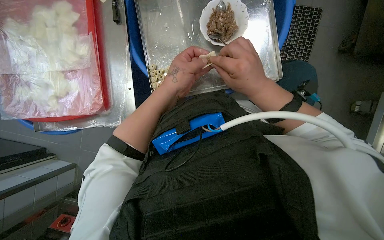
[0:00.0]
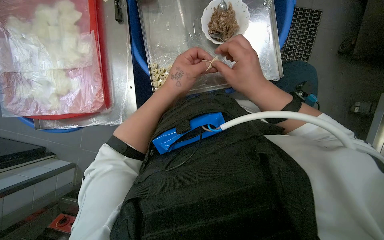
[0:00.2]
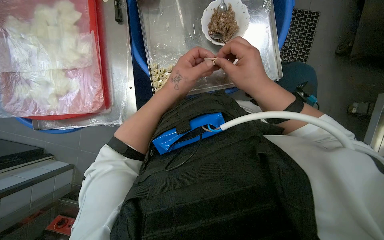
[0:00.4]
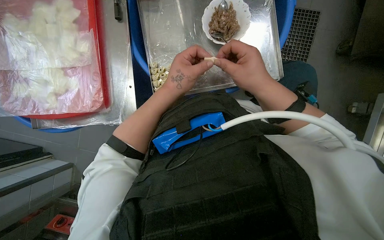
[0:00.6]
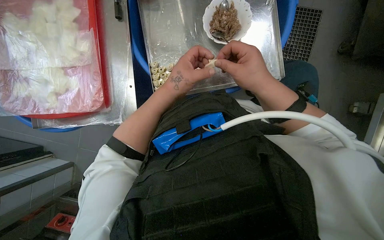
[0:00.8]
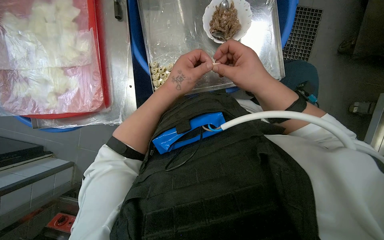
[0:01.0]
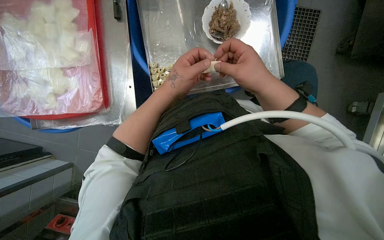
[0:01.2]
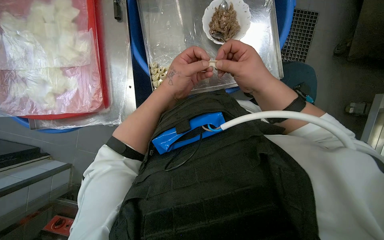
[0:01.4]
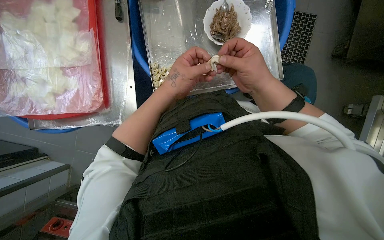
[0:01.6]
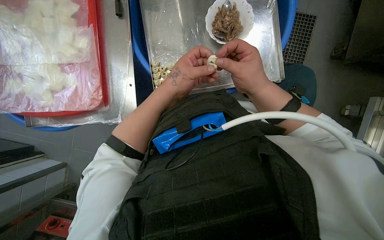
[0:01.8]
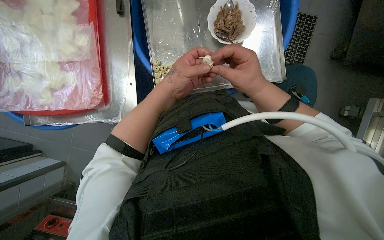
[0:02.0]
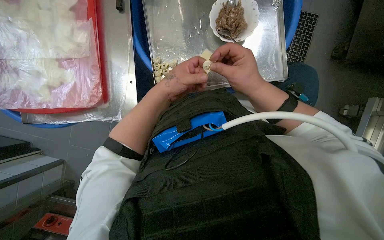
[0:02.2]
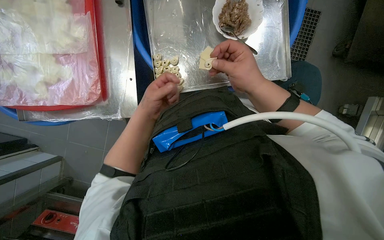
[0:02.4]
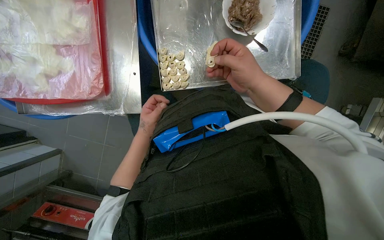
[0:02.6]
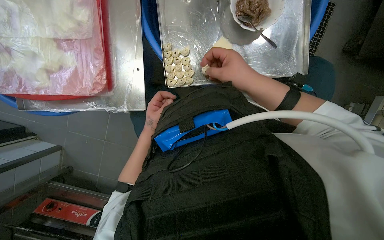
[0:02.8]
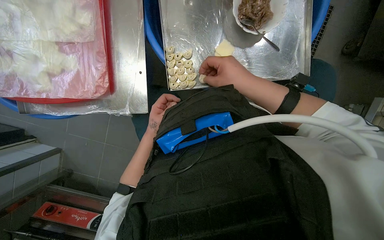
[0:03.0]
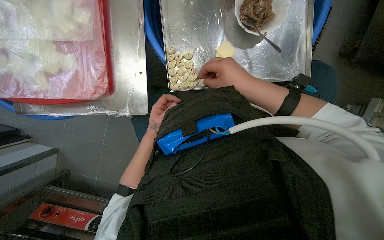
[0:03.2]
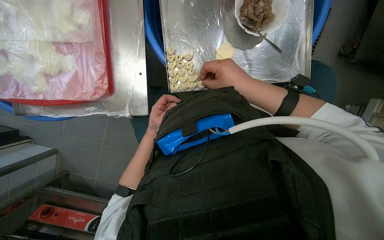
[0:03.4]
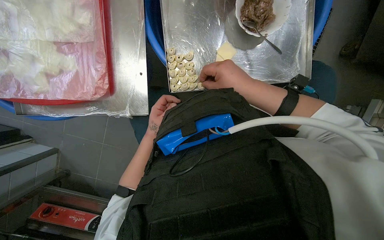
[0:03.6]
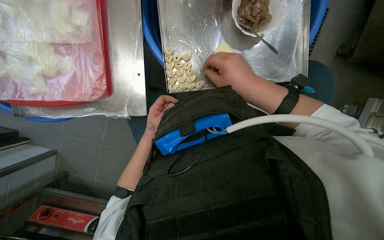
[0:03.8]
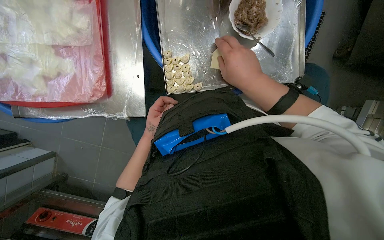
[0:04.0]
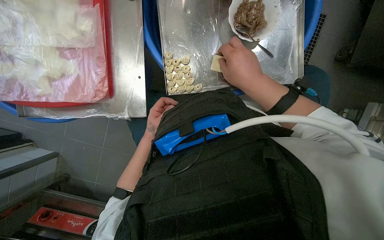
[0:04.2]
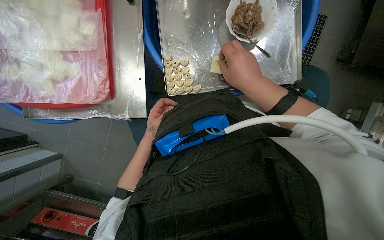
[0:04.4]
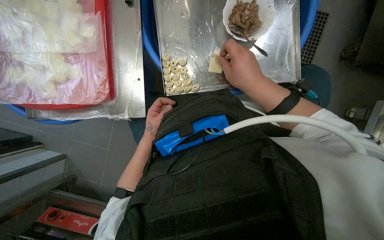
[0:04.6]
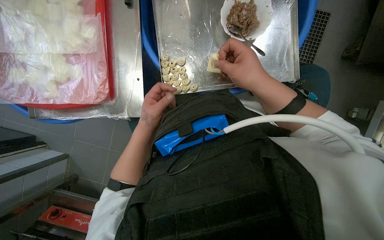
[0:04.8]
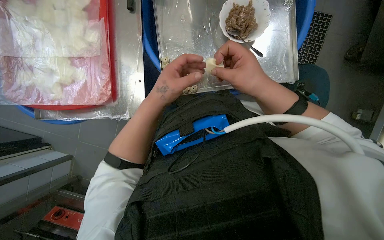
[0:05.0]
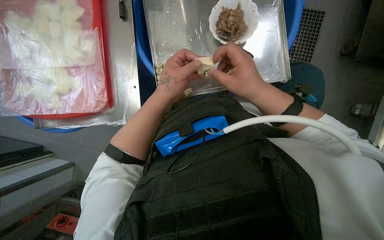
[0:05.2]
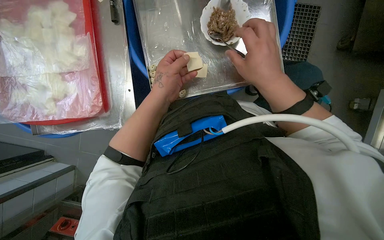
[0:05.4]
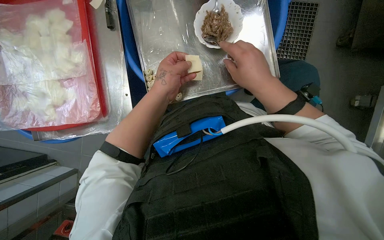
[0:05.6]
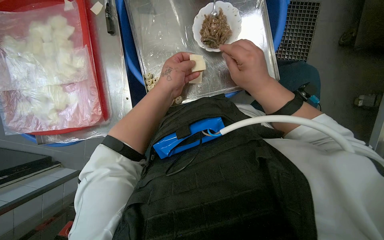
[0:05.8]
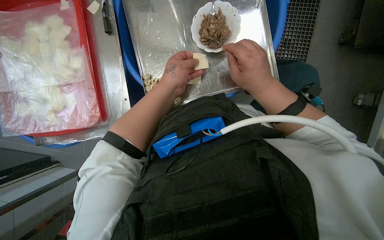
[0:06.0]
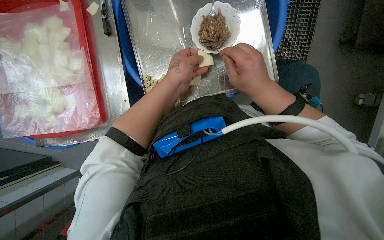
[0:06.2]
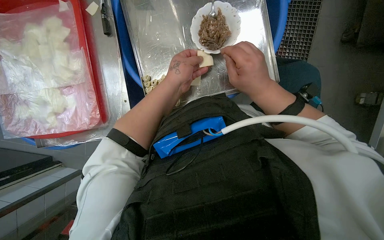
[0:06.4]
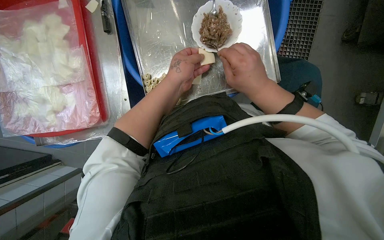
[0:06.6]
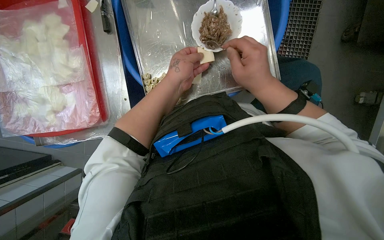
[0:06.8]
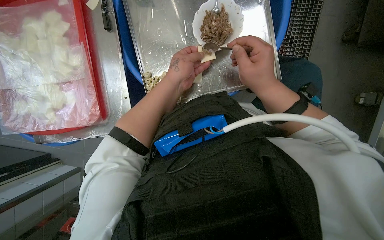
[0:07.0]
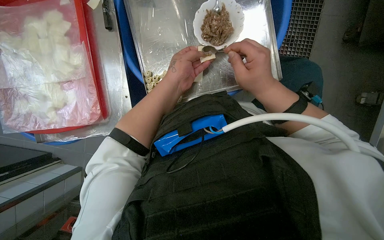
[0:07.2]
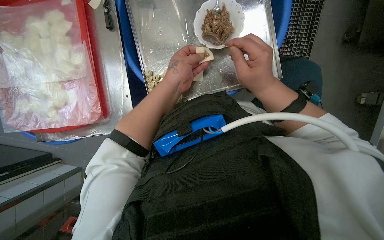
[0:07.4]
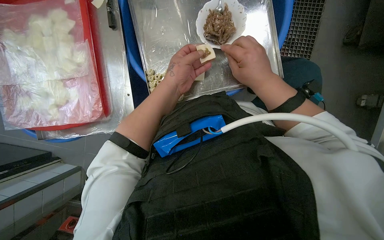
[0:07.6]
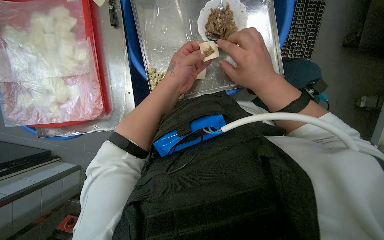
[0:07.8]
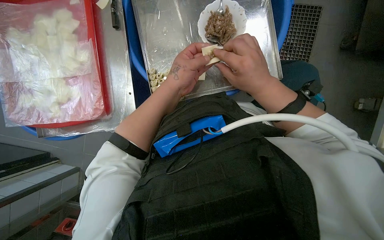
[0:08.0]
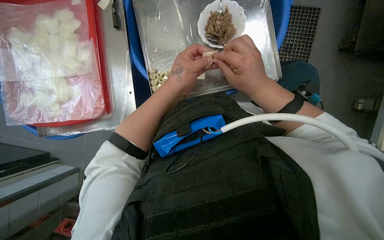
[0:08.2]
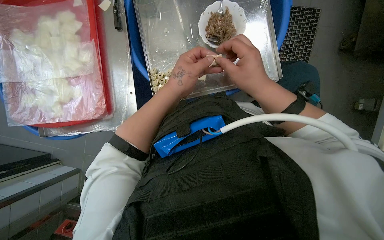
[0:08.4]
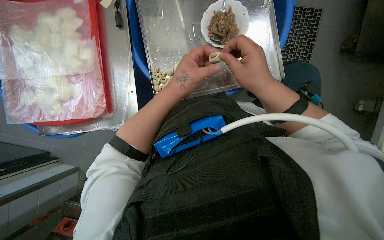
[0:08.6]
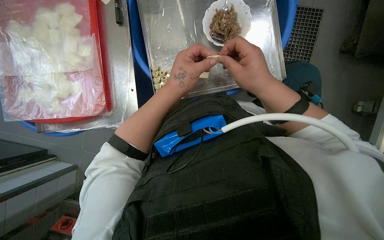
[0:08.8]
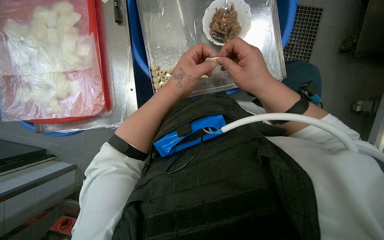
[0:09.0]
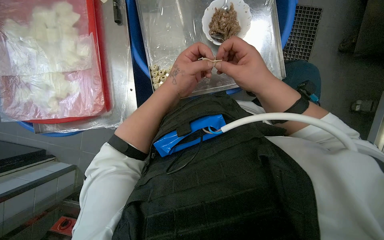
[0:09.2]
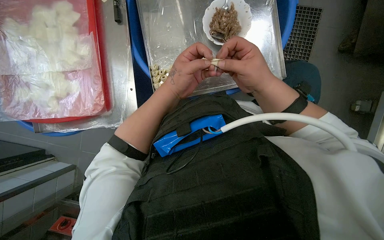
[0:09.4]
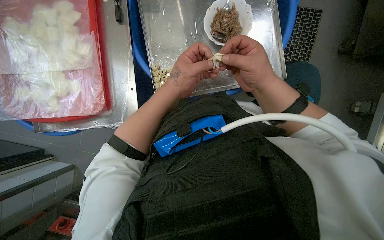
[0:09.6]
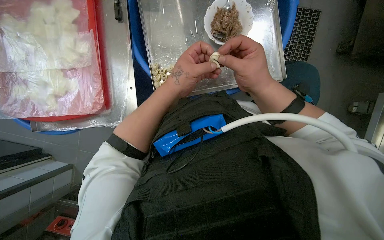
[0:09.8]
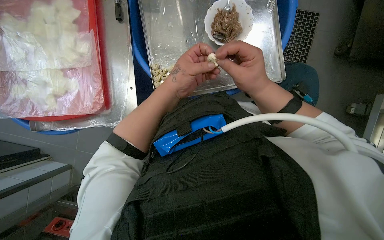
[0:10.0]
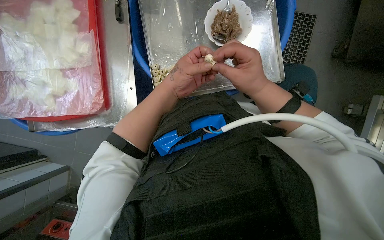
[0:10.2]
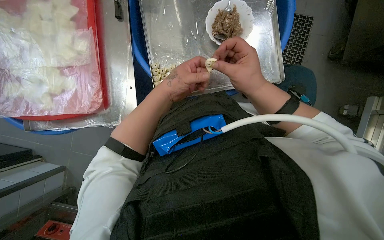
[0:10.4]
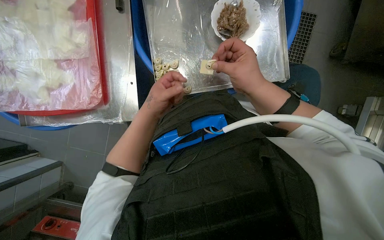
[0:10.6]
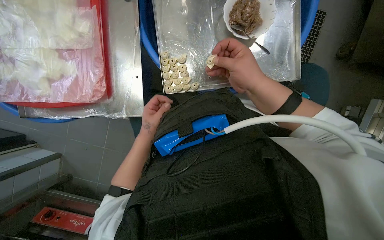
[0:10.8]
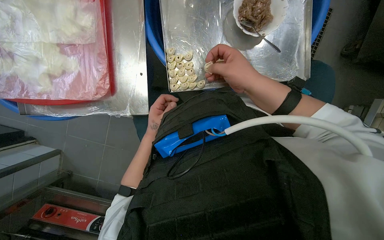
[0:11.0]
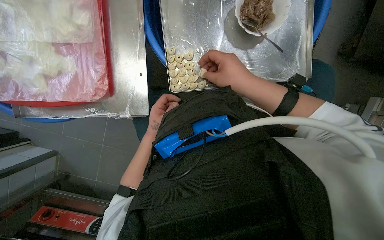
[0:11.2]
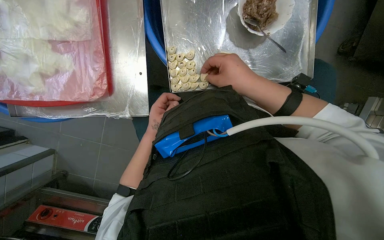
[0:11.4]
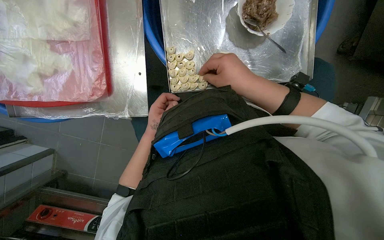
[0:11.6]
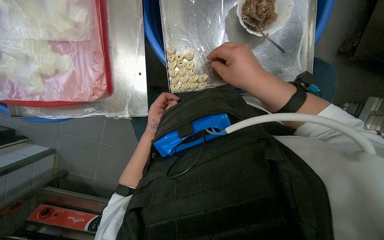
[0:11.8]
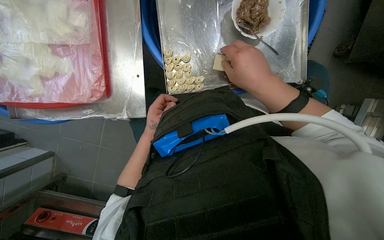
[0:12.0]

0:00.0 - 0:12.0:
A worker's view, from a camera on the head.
Job: preparing food.
The whole recording: Making dumplings with meat filling. The worker picks up dough, fills it with meat, folds it, and places the finished dumpling on a tray.
0:00.0 - 0:01.6: The hands make small movements and keep their place.
0:01.6 - 0:03.0: The left hand moves farther from the camera, down the picture and to the left, approximately 25 cm.
0:03.0 - 0:04.4: The hands are busy where they are.
0:04.4 - 0:06.0: The left hand shifts about 25 cm up the picture, nearer to the camera and to the right.
0:06.0 - 0:10.4: The hands are busy where they are.
0:10.4 - 0:12.0: The left hand shifts approximately 20 cm farther from the camera, to the left and down the picture.

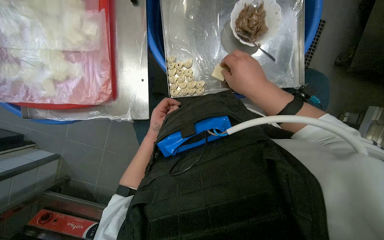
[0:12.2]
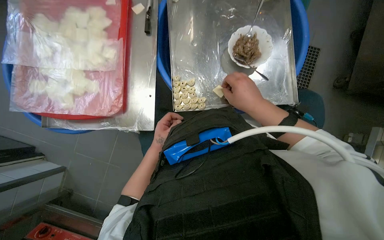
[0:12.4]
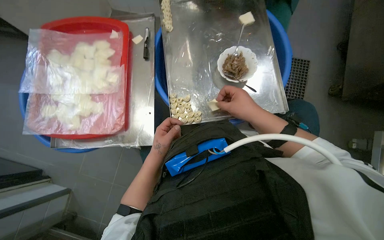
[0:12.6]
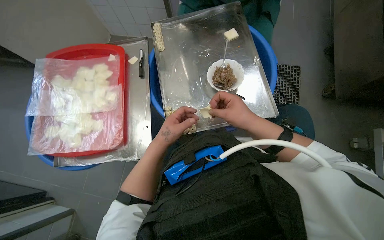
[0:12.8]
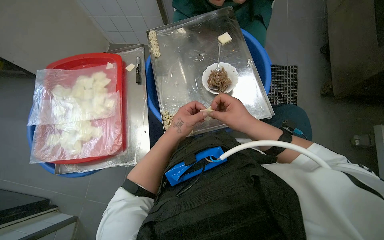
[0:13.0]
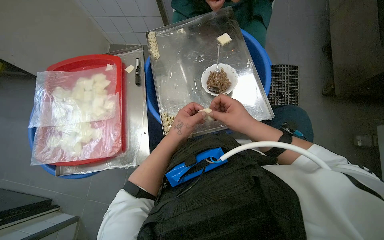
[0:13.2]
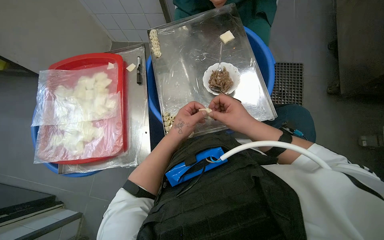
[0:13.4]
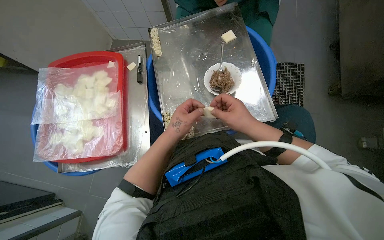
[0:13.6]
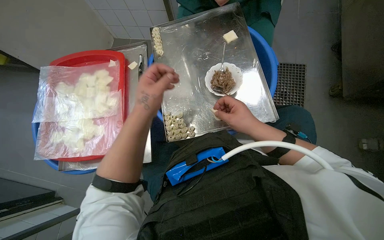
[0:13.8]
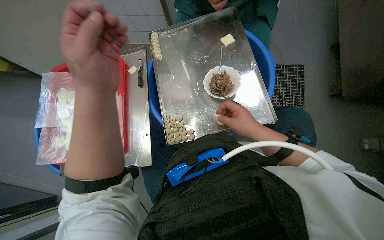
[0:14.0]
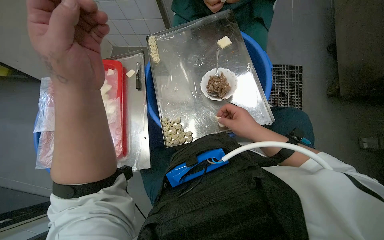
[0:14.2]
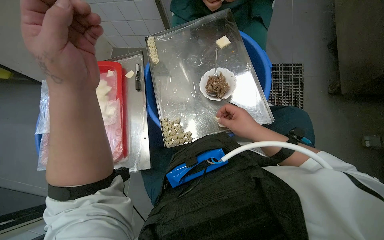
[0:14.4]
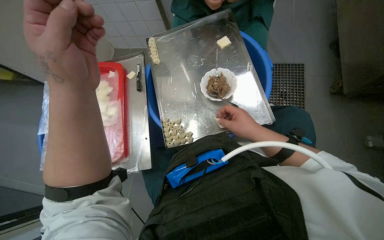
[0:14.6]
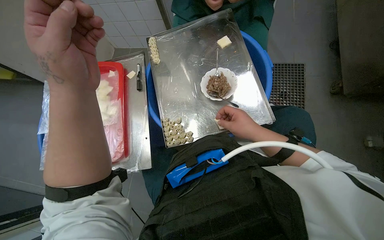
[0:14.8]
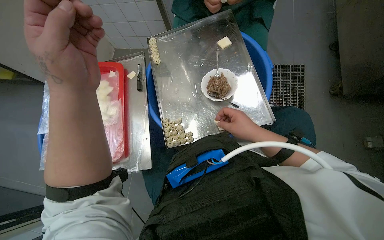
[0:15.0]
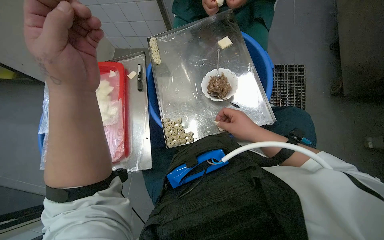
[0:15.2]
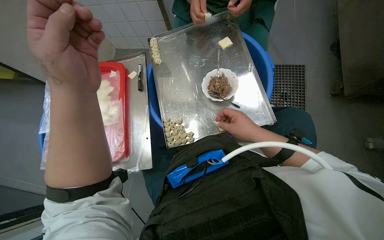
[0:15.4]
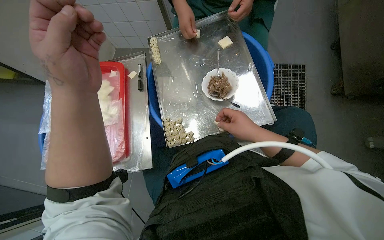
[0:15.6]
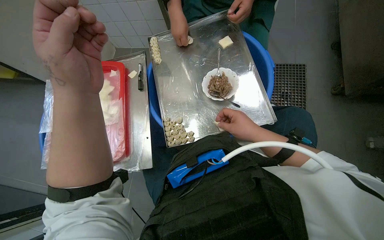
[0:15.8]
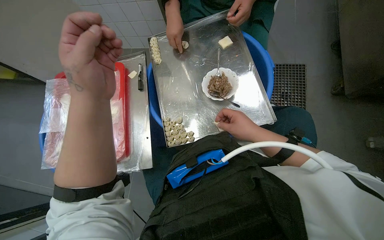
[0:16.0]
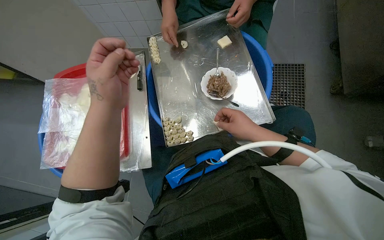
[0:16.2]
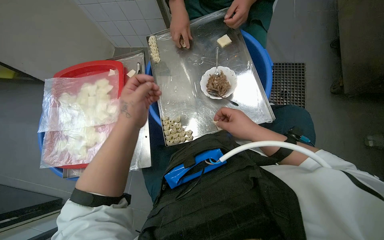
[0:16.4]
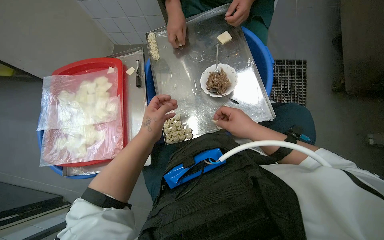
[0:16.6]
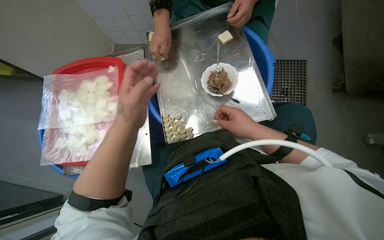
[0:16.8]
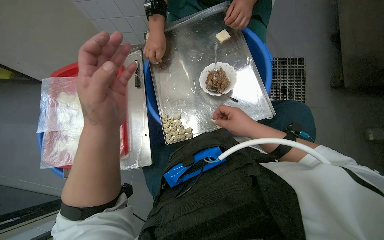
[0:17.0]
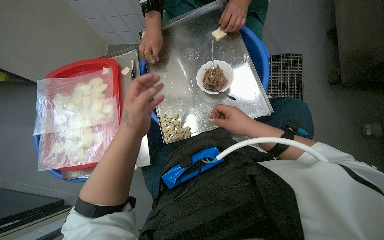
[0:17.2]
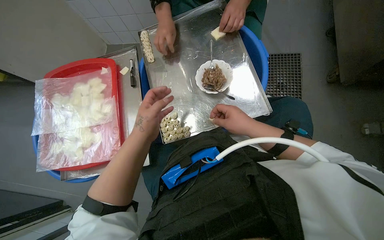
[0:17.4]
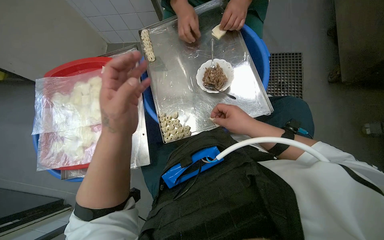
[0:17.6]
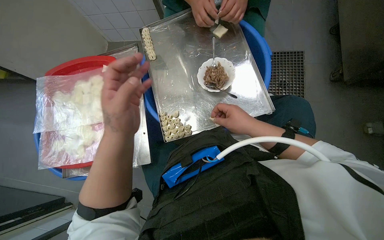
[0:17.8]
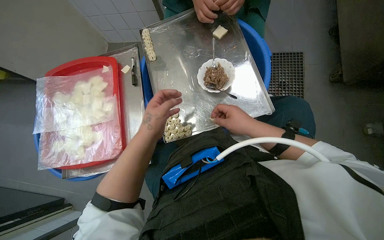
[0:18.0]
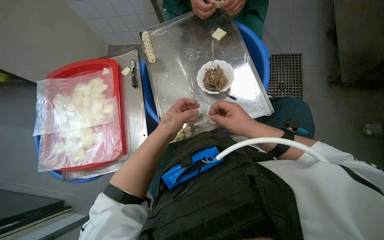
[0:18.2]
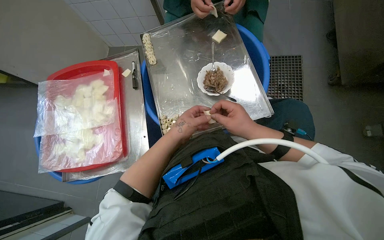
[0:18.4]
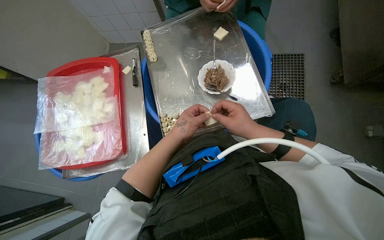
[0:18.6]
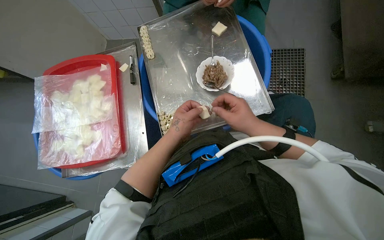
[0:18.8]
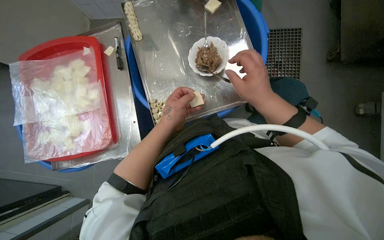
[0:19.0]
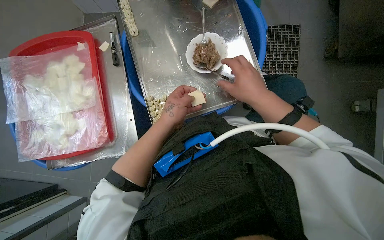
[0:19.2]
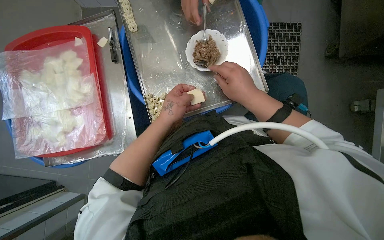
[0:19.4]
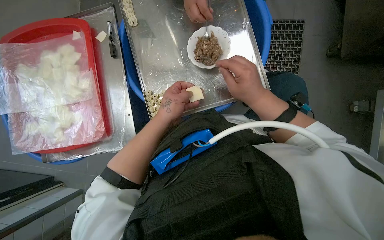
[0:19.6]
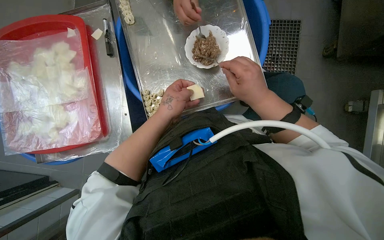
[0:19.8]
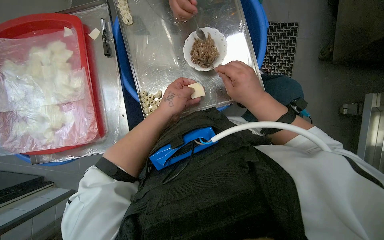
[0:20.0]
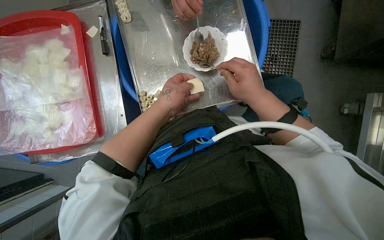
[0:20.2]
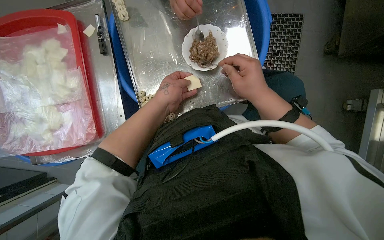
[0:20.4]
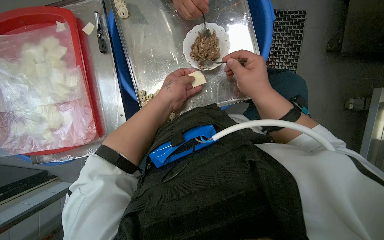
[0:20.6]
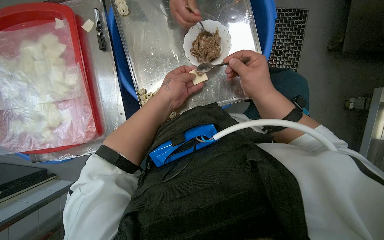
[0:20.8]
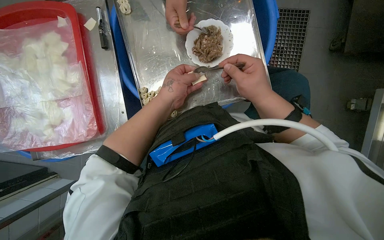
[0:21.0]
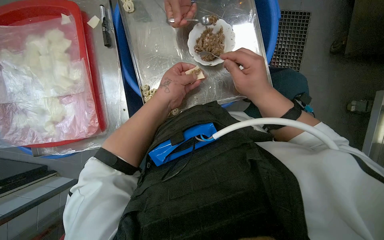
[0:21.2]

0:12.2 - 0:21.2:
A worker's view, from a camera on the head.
Job: preparing food.
The whole recording: Making dumplings with meat filling. The worker picks up dough, fills it with meat, folds it, and places the finished dumpling on a tray.
0:12.2 - 0:13.8: The view tips upward by roughly 20 degrees. The left hand travels up the picture and nearer to the camera by roughly 30 cm.
0:13.8 - 0:15.2: The left hand goes roughly 15 cm nearer to the camera.
0:15.2 - 0:16.6: The left hand moves farther from the camera and down the picture, some 20 cm.
0:16.6 - 0:18.2: The left hand swings nearer and farther, approximately 15 cm each way, with 3 reversals.
0:18.2 - 0:19.8: The hands work in one place, with small movements.
0:19.8 - 0:21.2: The hands make small movements and keep their place.
